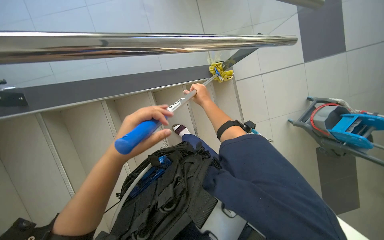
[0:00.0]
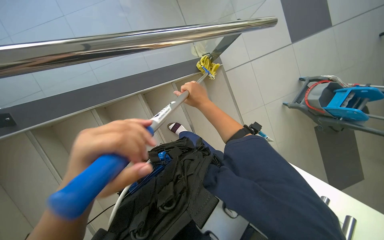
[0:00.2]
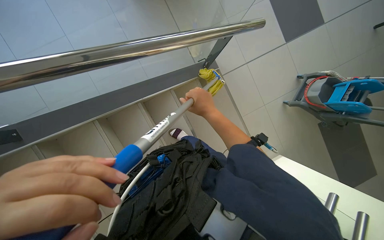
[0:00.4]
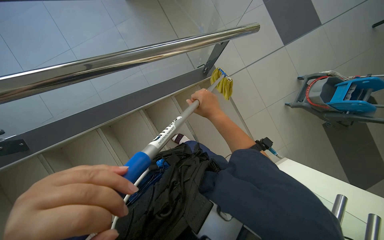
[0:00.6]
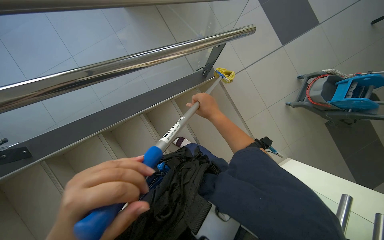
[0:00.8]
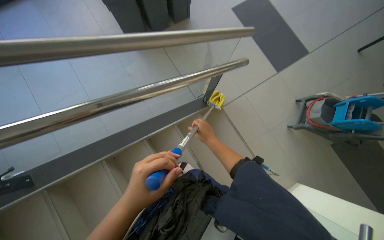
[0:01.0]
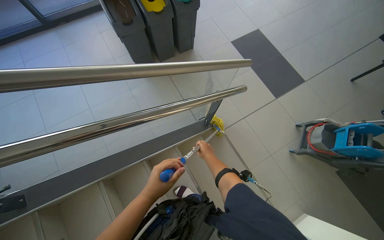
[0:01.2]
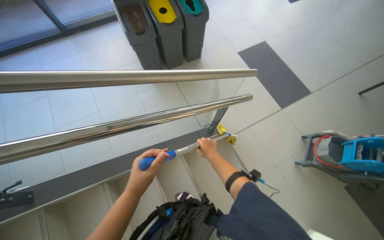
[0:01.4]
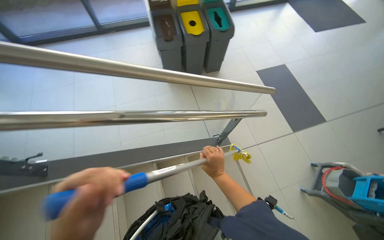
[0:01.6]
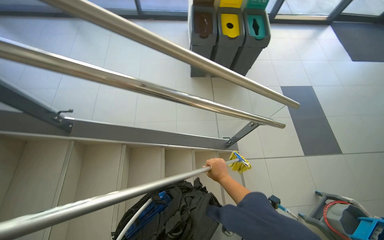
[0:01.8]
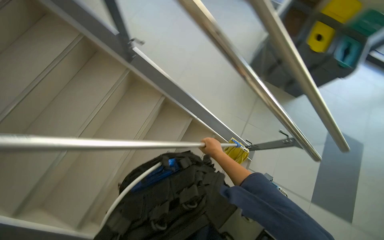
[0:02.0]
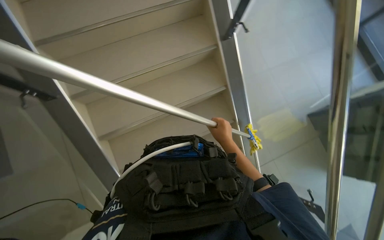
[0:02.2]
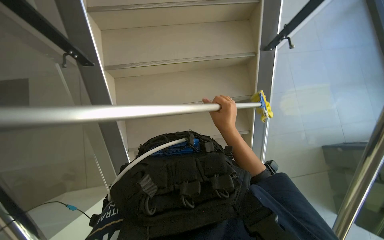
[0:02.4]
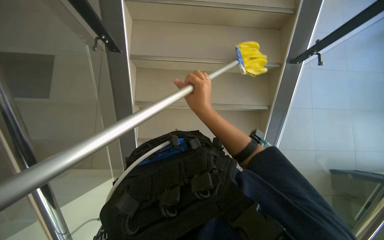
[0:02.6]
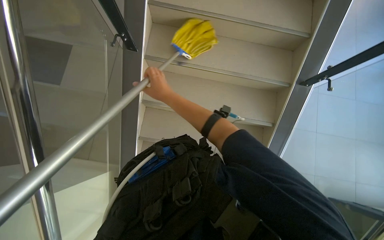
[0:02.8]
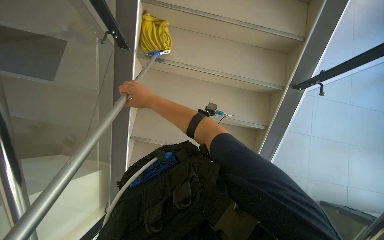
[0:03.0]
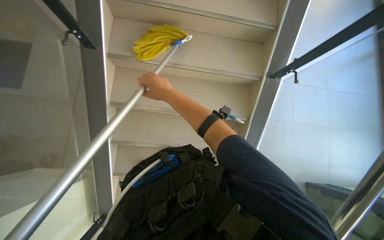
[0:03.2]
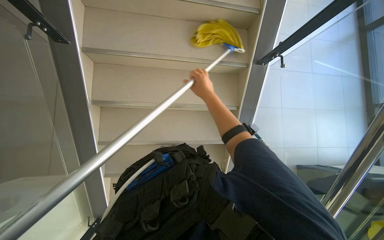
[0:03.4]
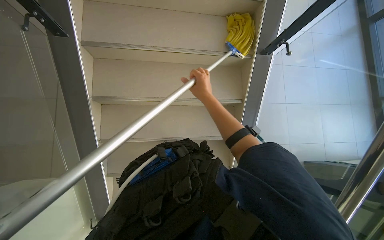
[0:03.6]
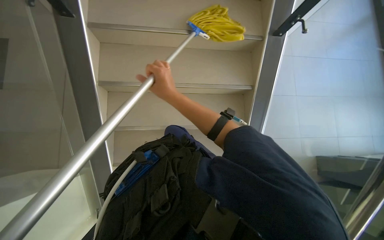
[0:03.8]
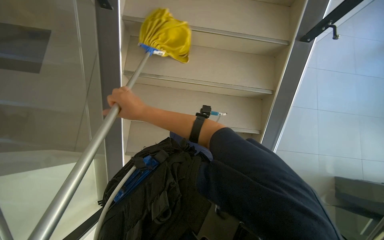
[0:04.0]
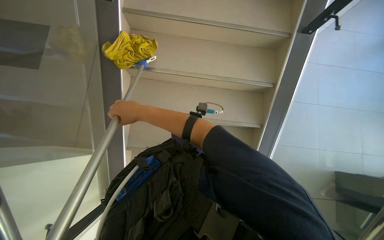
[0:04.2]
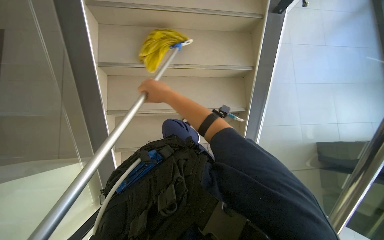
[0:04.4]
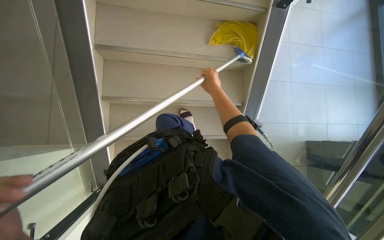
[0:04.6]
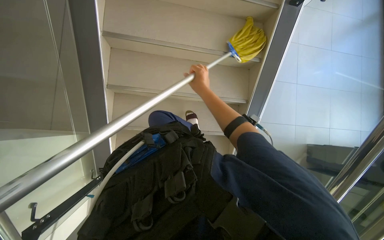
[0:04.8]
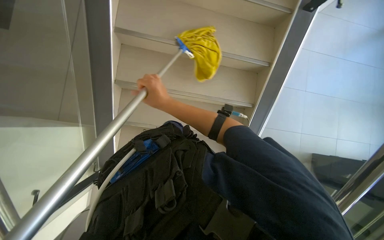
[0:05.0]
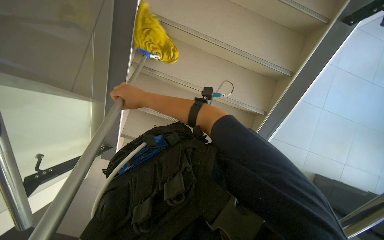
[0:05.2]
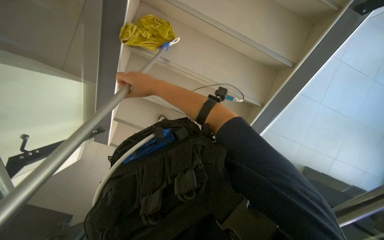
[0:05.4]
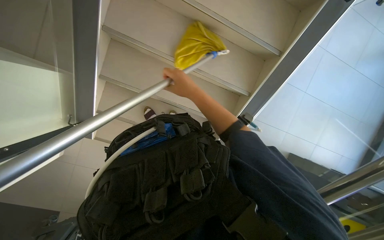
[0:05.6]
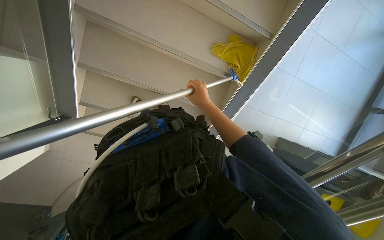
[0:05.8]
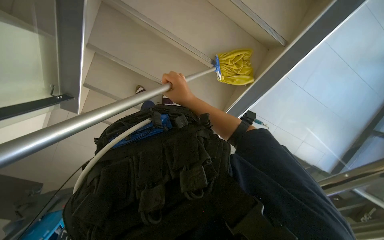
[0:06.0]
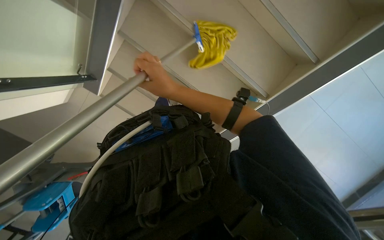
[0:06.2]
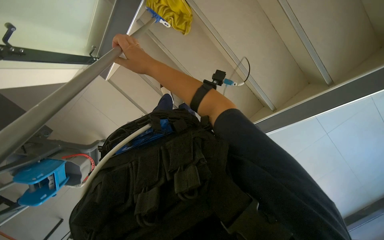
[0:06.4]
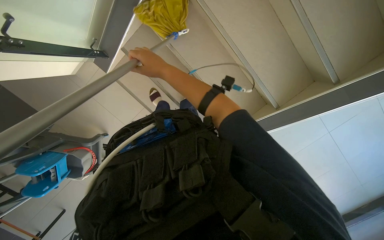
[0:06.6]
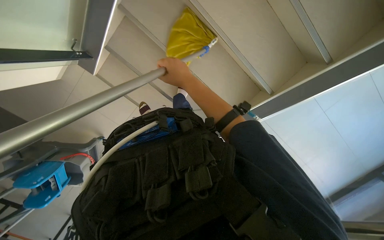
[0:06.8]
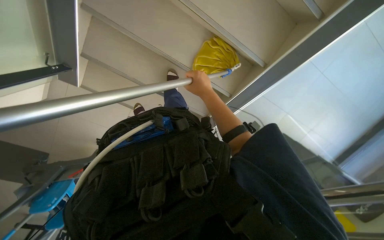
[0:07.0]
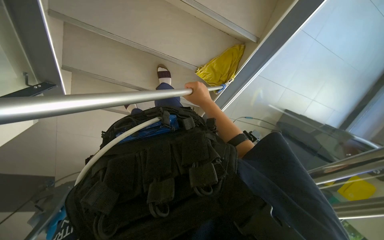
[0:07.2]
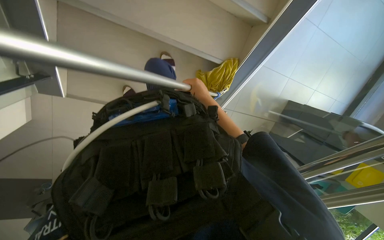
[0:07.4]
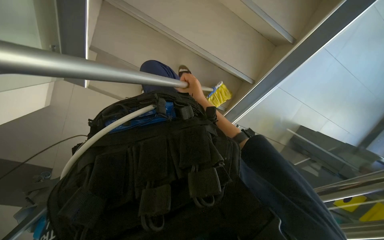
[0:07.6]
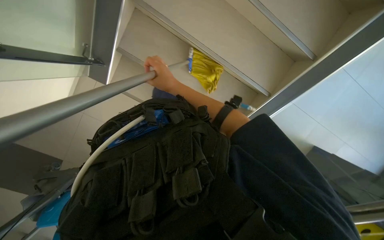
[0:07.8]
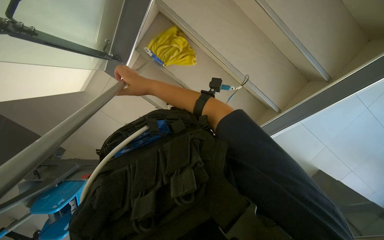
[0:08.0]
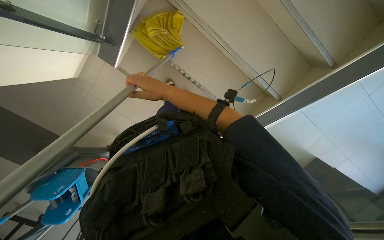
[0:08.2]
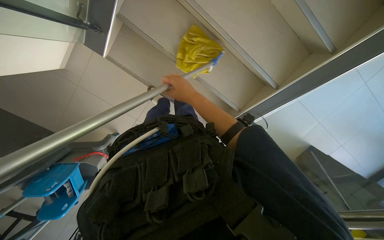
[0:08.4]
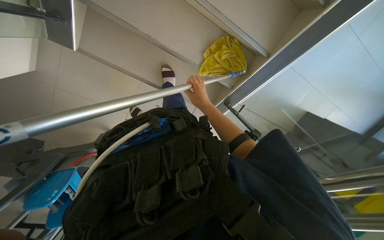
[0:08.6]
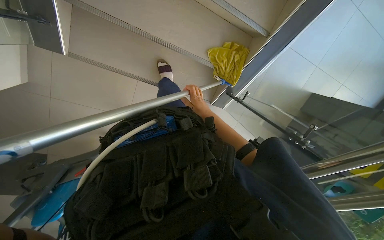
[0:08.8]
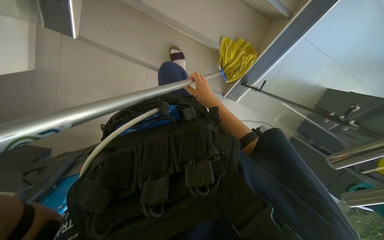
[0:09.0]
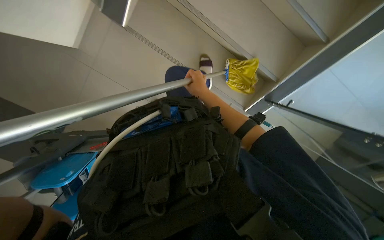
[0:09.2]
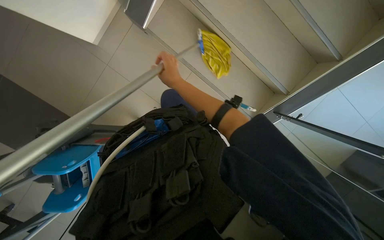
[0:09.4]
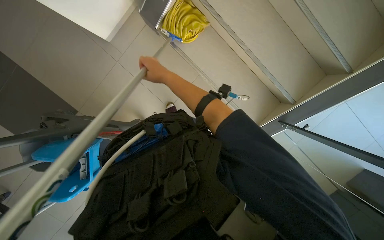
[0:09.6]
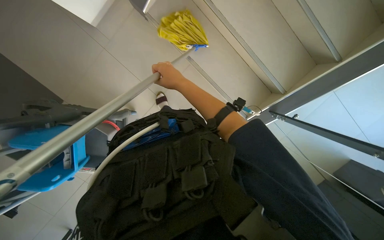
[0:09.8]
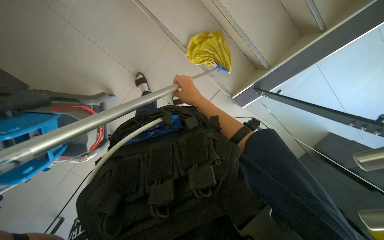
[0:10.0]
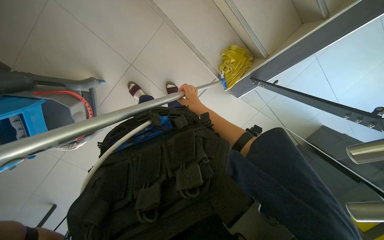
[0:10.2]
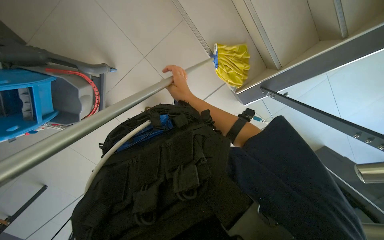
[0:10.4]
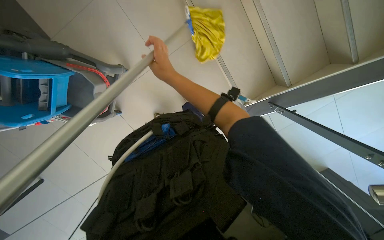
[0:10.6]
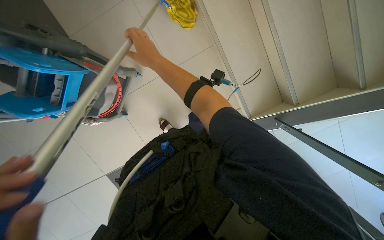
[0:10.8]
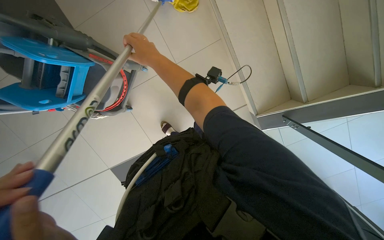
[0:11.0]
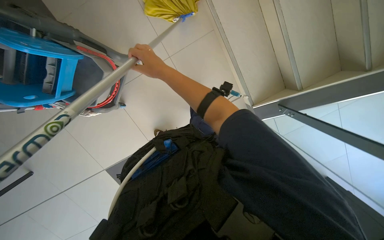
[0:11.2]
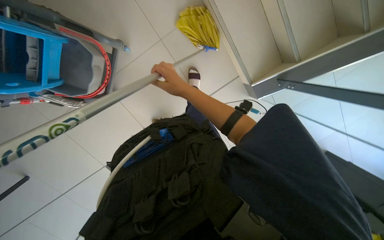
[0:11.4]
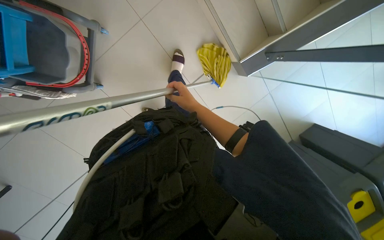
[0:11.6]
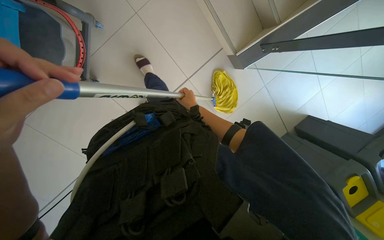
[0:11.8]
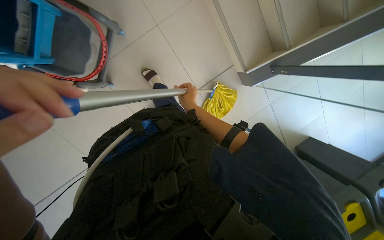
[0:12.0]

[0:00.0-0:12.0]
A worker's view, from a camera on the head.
Job: mopping floor.
The whole recording: Mopping stairs. The worker mops the stairs with a long-handled mop.
0:00.0 to 0:01.6: The view tips upward by roughly 30 degrees.
0:01.6 to 0:03.0: The camera travels some 40 cm. The head turns to the left by roughly 70 degrees.
0:03.0 to 0:04.4: The wearer's head swings approximately 25 degrees to the right. The right hand moves left and right over about 25 cm, changing direction 2 times.
0:04.4 to 0:06.0: The right hand moves left and right over about 25 cm, changing direction 2 times.
0:06.0 to 0:07.6: The right hand goes approximately 15 cm farther from the camera.
0:07.6 to 0:09.0: The right hand travels to the left and back again, some 25 cm each way.
0:09.0 to 0:10.4: The scene rotates clockwise by approximately 30 degrees.
0:10.4 to 0:12.0: The right hand moves about 20 cm farther from the camera and comes back.

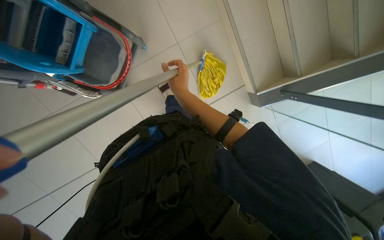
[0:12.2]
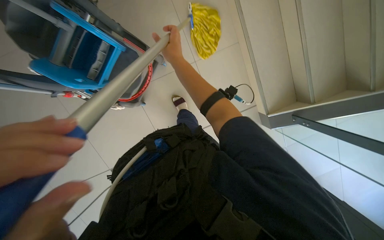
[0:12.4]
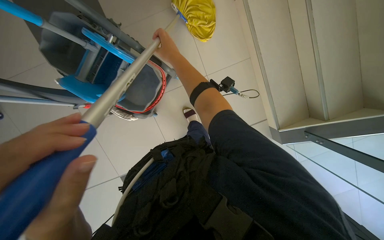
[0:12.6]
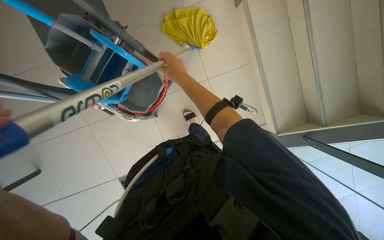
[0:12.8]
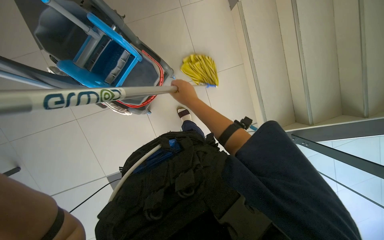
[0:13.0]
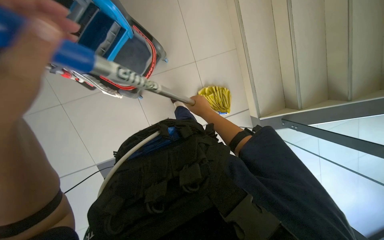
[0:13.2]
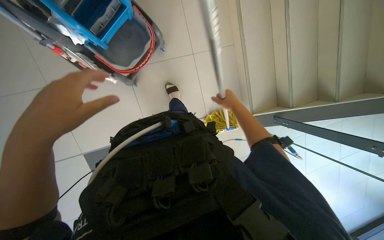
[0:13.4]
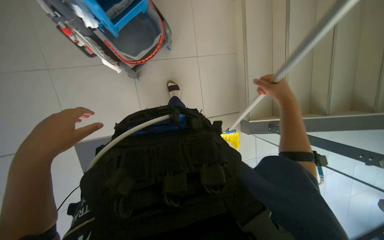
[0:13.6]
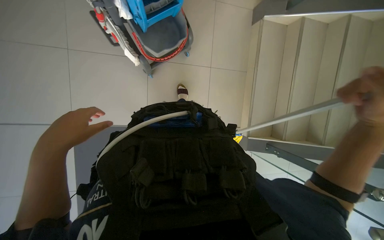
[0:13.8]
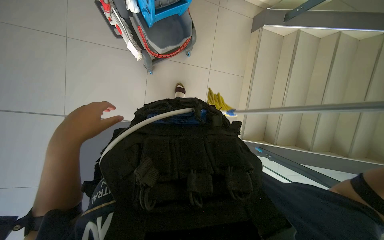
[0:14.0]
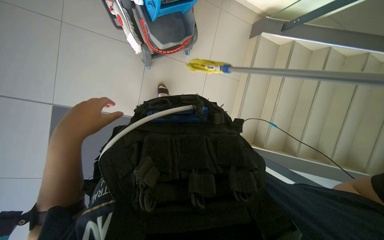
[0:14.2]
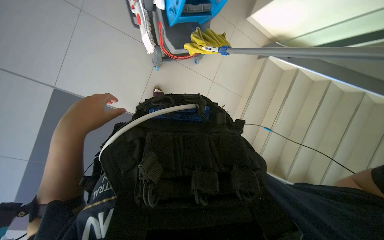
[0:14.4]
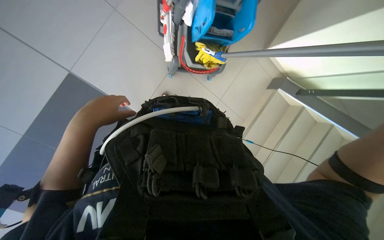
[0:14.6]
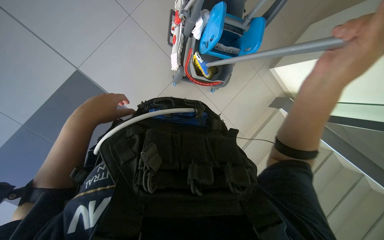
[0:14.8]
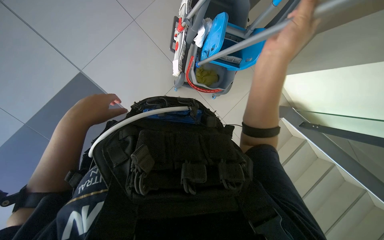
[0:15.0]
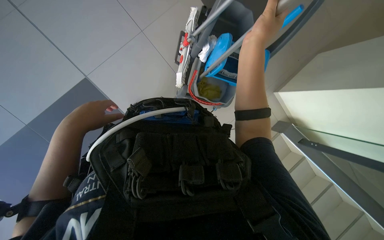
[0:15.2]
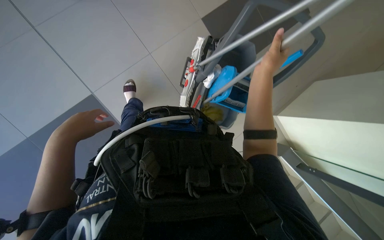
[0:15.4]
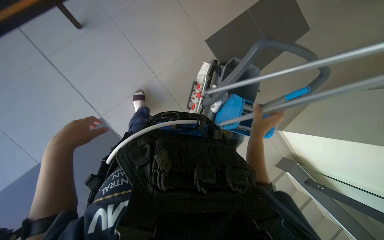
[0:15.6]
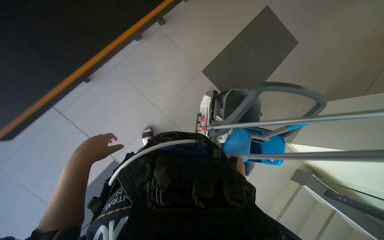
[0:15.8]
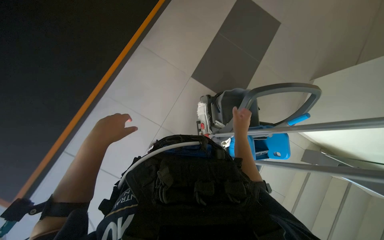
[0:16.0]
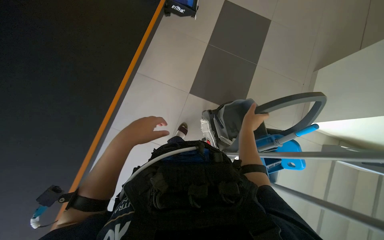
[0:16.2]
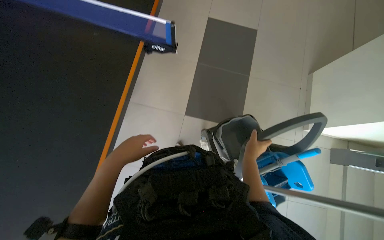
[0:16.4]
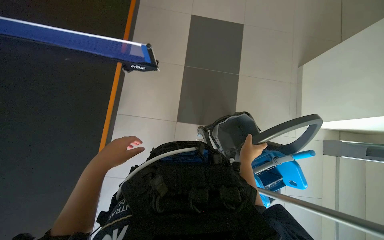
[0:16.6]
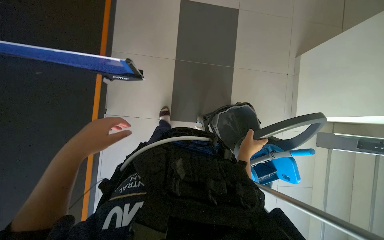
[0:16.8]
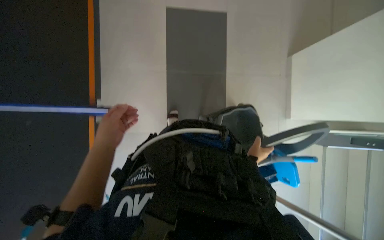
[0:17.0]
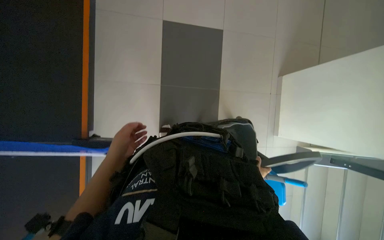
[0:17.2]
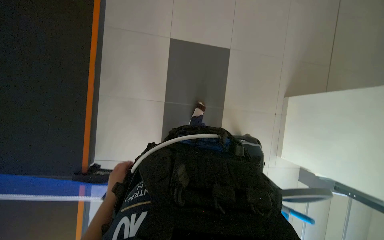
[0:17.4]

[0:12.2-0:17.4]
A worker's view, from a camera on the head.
Job: mopping floor.
The whole recording: Mopping stairs. The worker mops the stairs with a long-handled mop.
0:12.2 to 0:14.0: The scene rotates clockwise by some 35 degrees.
0:14.0 to 0:15.6: The view tilts roughly 25 degrees upward. Everything in view rotates about 40 degrees clockwise.
0:15.6 to 0:17.4: The camera travels about 40 cm. The view tips upward by about 20 degrees.

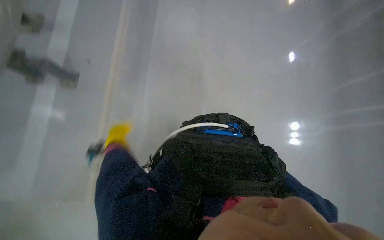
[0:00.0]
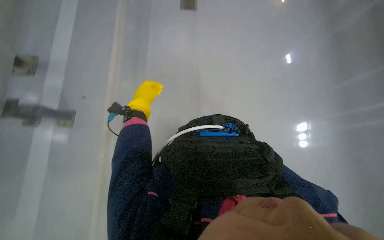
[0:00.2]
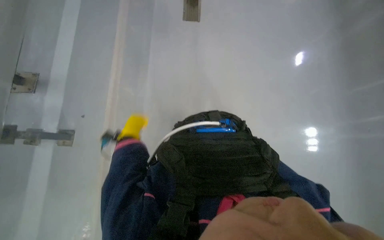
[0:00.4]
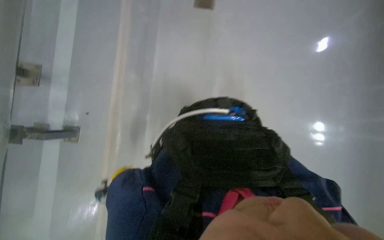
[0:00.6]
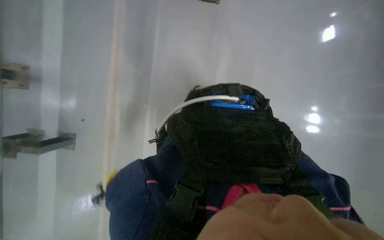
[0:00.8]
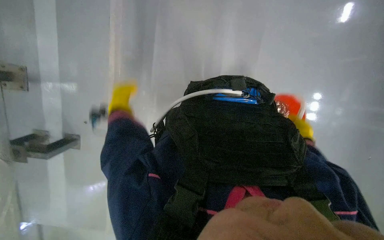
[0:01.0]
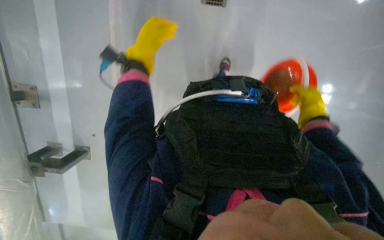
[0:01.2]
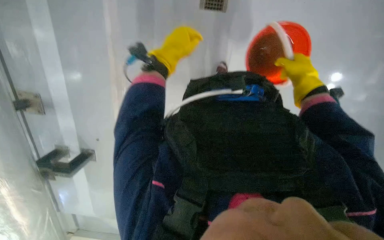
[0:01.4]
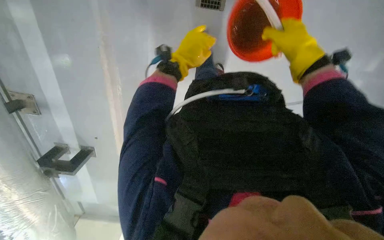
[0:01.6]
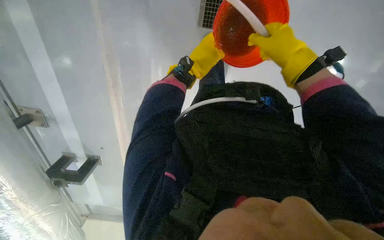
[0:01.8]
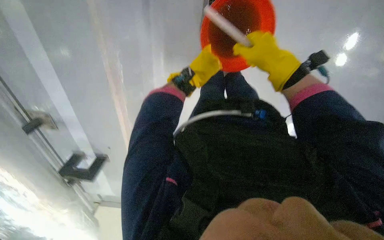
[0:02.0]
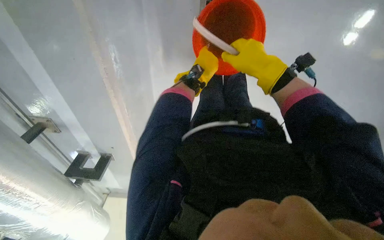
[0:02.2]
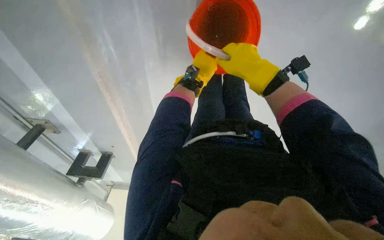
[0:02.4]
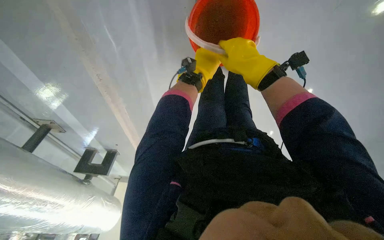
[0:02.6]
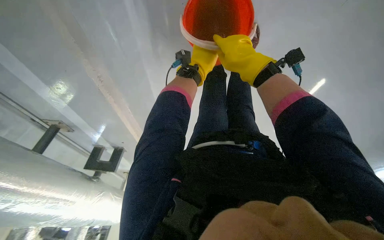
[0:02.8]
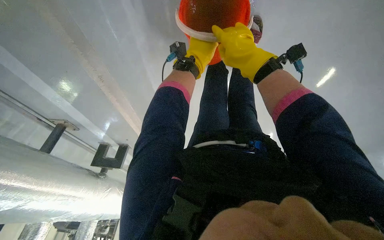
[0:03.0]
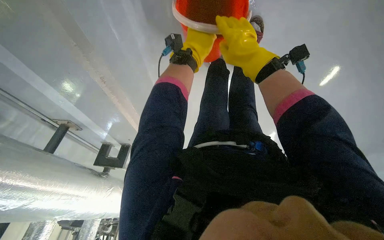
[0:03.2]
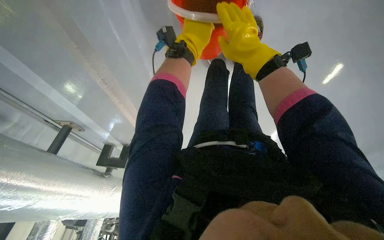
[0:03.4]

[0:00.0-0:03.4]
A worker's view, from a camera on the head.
Job: preparing cleaning supplies.
The whole recording: Pouring water into floor drain. The worker pours dirty water from a bucket into a floor drain.
0:01.6 to 0:03.4: The camera pitches downward, by approximately 15 degrees. The right hand is displaced to the left by approximately 10 cm. The left hand swings nearer and farther, approximately 20 cm each way, with 3 reversals.
